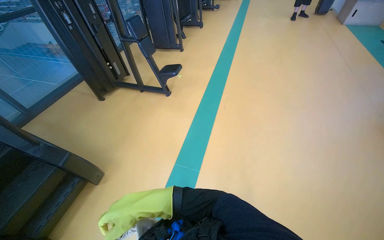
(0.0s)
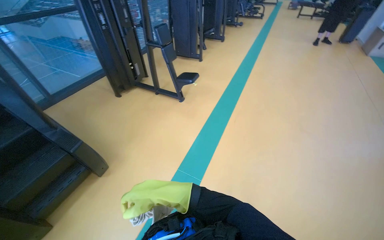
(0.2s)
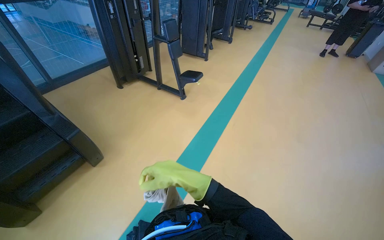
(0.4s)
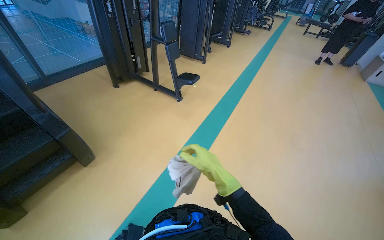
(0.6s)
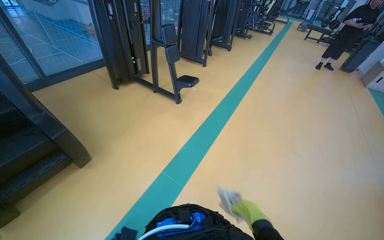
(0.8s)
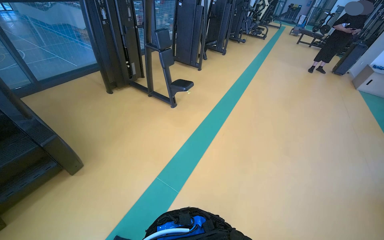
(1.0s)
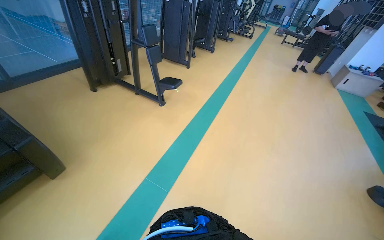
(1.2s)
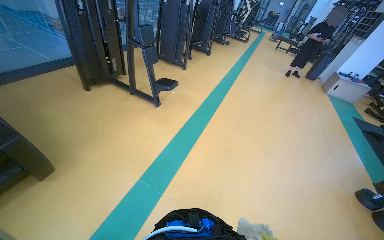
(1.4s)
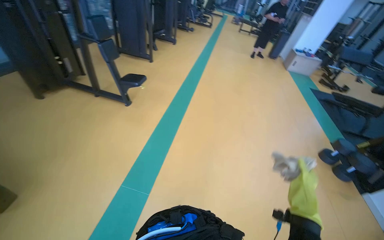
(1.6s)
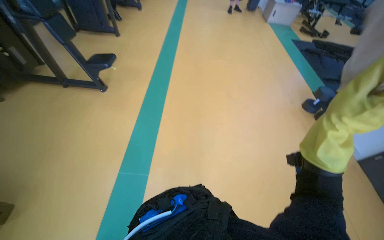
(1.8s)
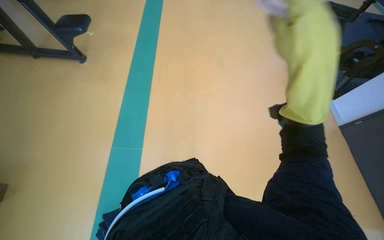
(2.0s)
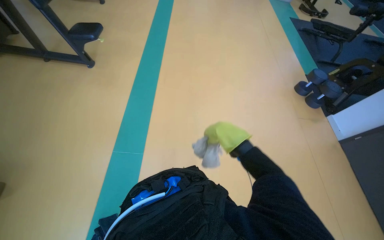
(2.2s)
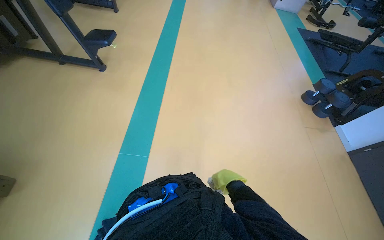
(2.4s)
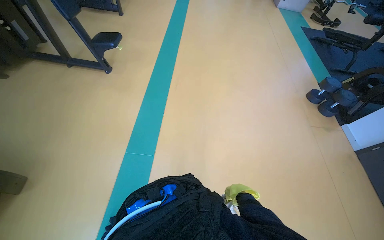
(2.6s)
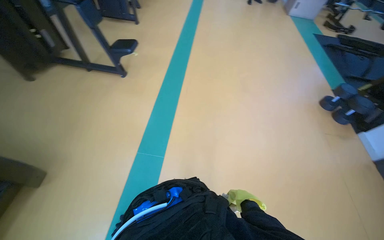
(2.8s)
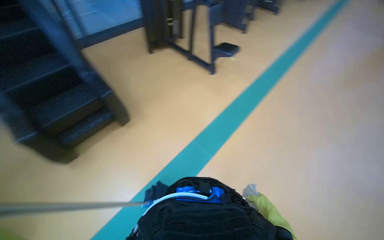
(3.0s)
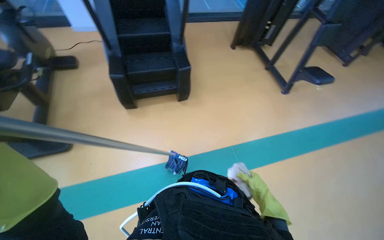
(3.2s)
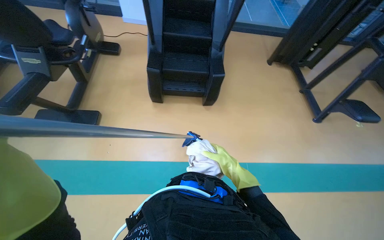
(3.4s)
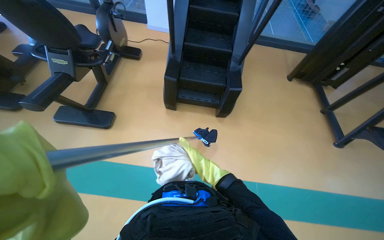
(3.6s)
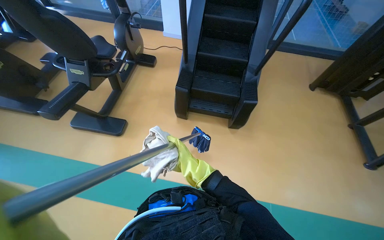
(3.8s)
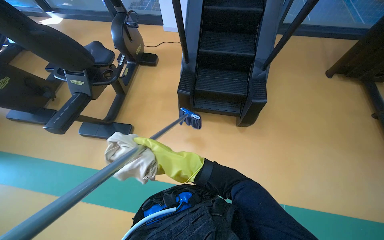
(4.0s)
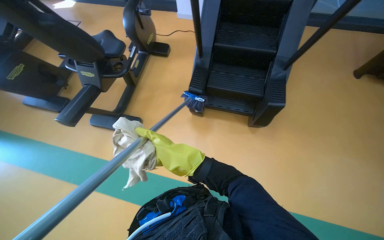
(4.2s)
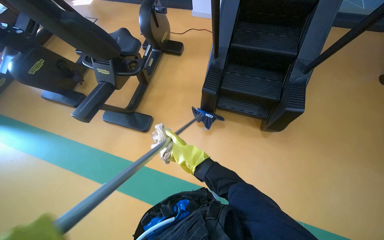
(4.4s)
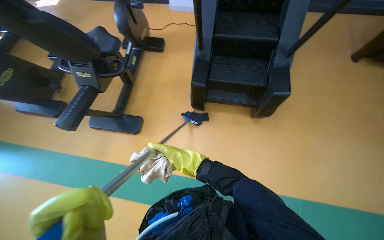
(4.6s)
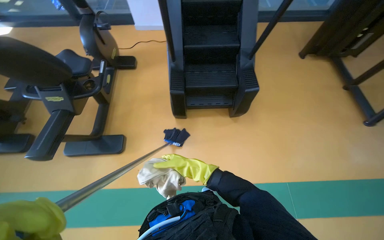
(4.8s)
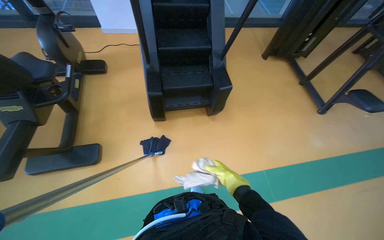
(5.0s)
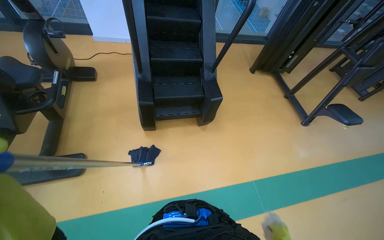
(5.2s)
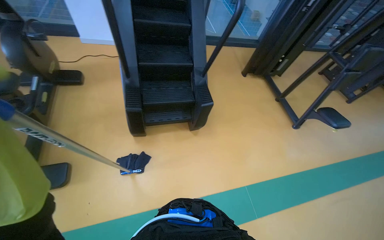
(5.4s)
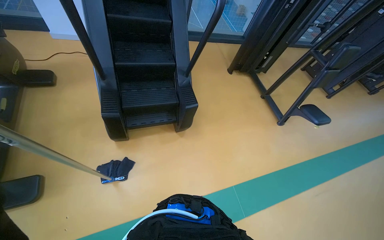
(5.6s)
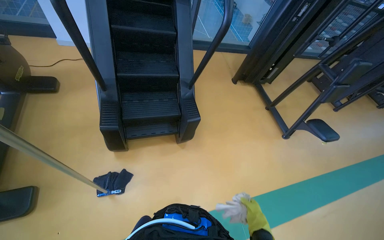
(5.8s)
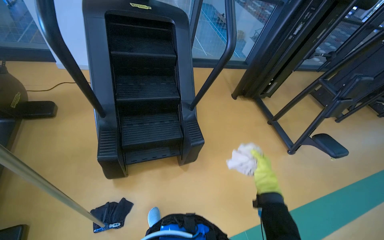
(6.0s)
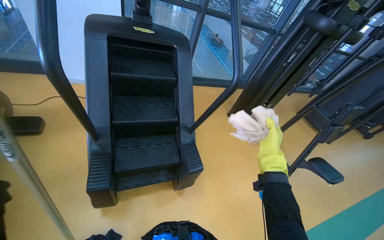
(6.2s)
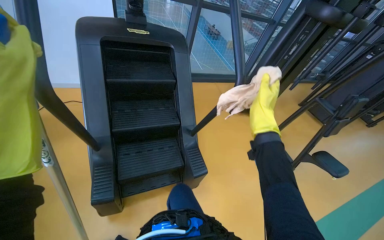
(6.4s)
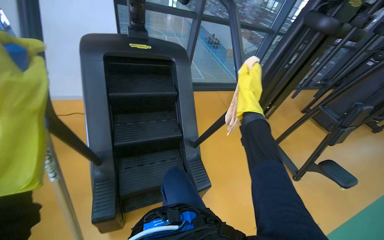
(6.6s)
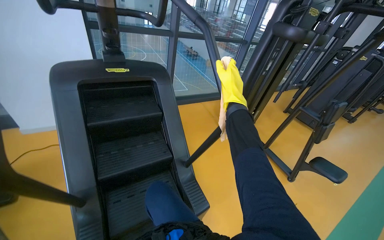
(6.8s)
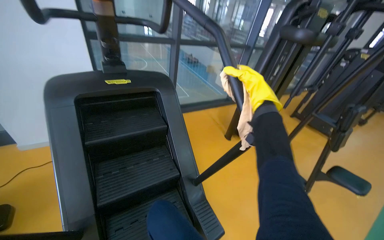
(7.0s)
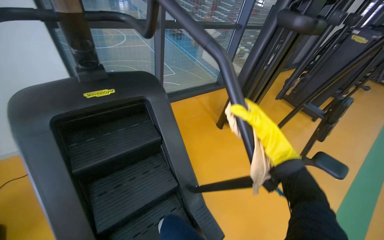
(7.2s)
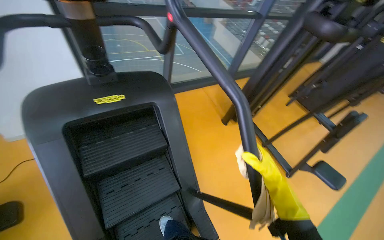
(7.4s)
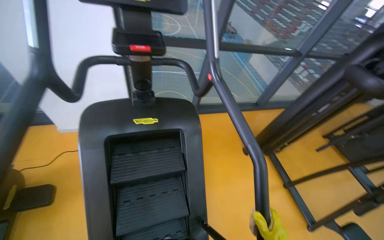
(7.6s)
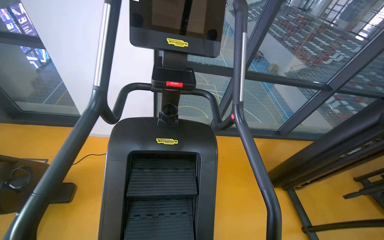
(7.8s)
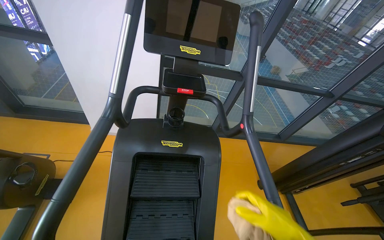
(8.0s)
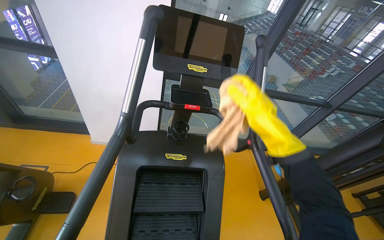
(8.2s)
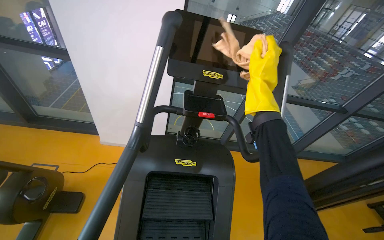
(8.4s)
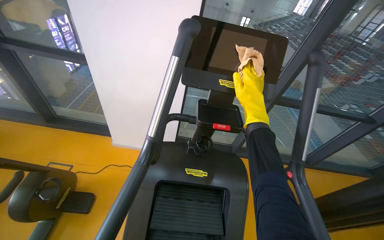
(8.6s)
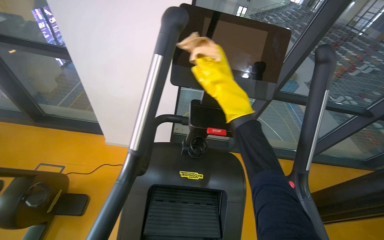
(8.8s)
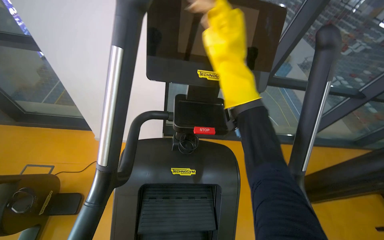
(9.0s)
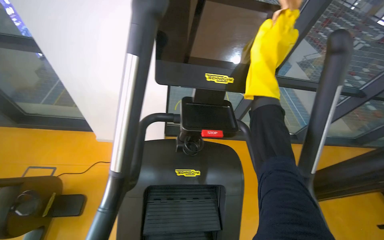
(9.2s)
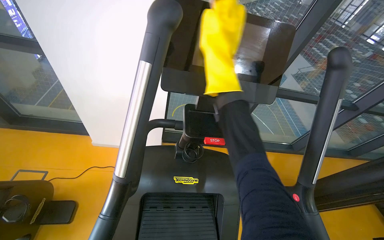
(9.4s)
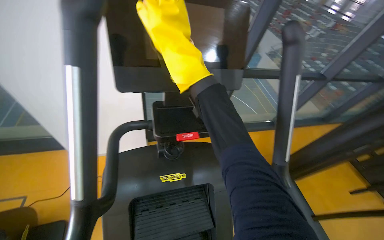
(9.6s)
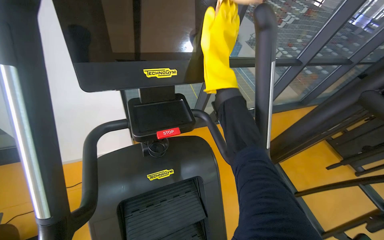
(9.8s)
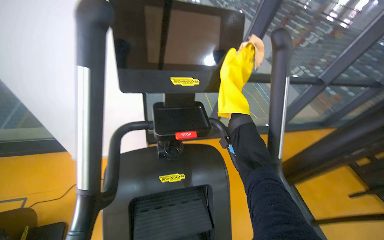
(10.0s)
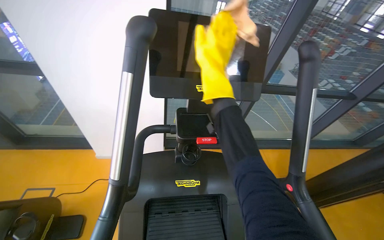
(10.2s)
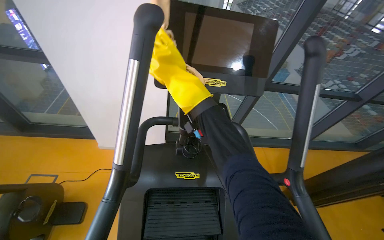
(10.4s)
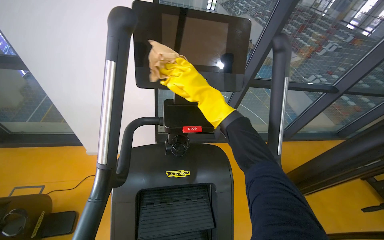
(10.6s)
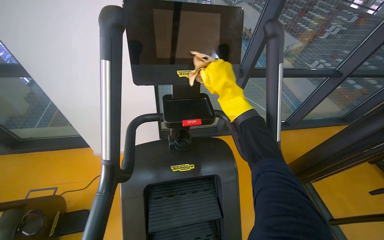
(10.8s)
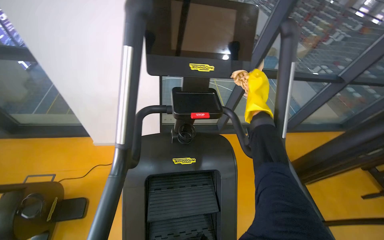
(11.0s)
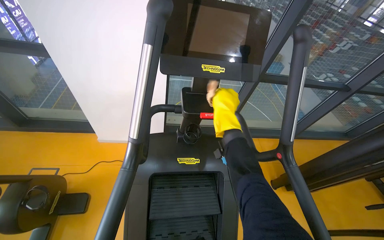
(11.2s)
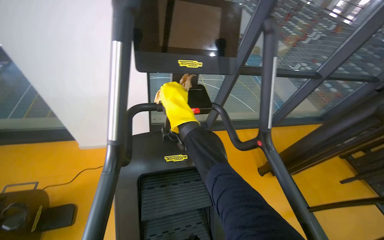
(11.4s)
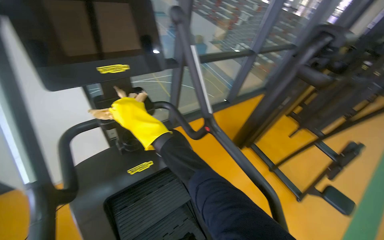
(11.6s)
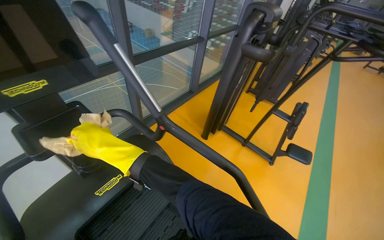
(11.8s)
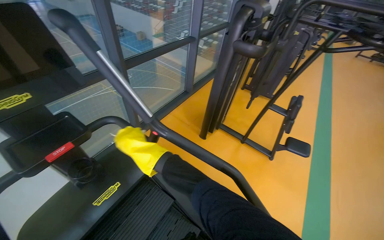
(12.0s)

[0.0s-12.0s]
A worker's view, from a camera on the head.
Job: wiping surfaces.
The whole recording: Cleaning gym equipment. The worker cleans various gym machines, including a stair climber and stationary bikes, using a long-handled tool and a cloth.
1.6s to 3.0s: The wearer looks approximately 30 degrees further to the left.
3.0s to 4.4s: The head travels about 50 cm. The head turns to the left by roughly 70 degrees.
4.4s to 6.0s: The head turns to the right by about 40 degrees. The camera pitches upward, by roughly 15 degrees.
6.0s to 7.6s: The camera travels roughly 90 cm.
9.0s to 10.4s: The right hand swings left and right, roughly 20 cm each way, with 2 reversals.
10.4s to 12.0s: The head turns to the right by some 50 degrees.

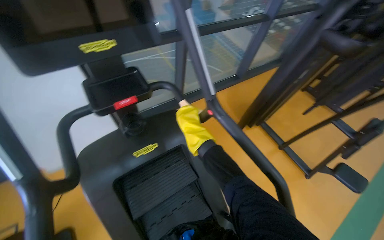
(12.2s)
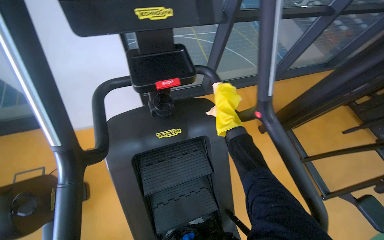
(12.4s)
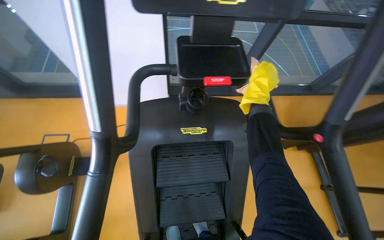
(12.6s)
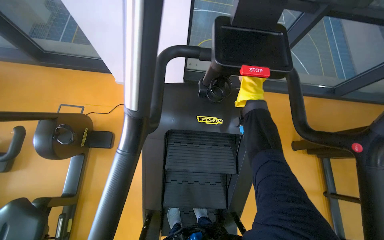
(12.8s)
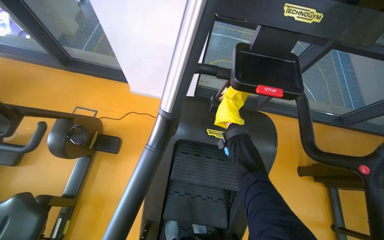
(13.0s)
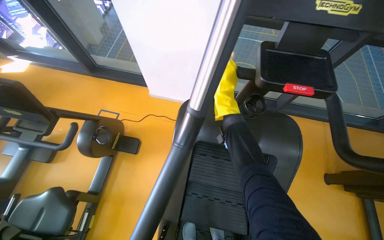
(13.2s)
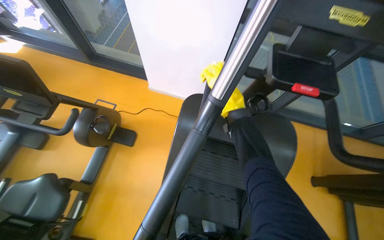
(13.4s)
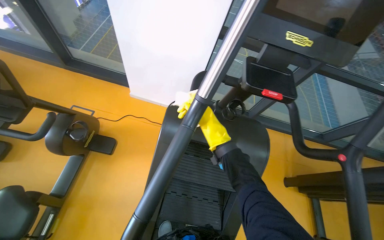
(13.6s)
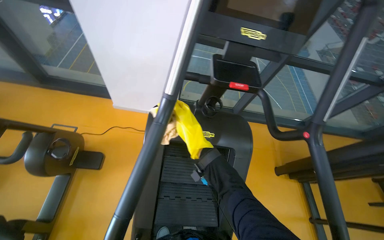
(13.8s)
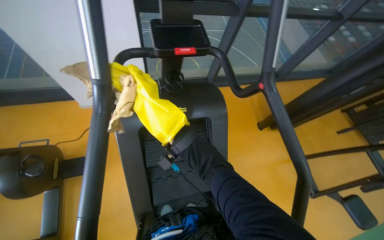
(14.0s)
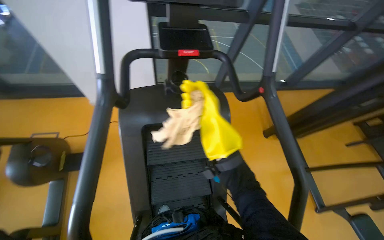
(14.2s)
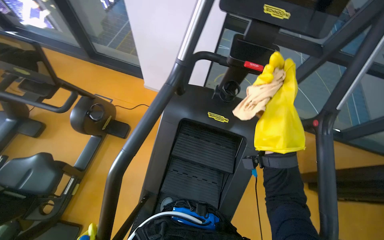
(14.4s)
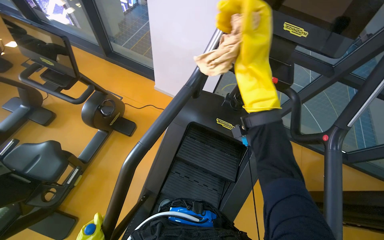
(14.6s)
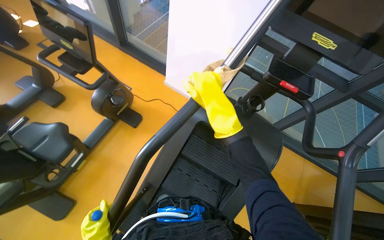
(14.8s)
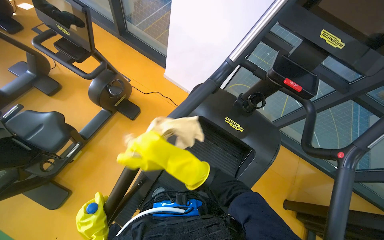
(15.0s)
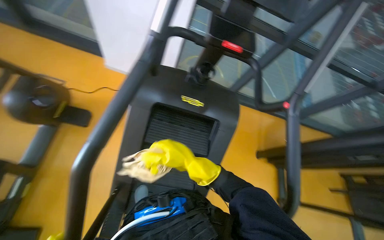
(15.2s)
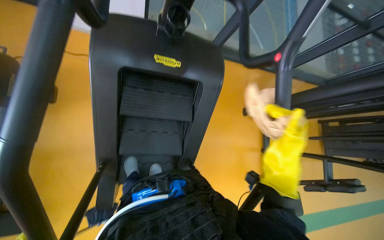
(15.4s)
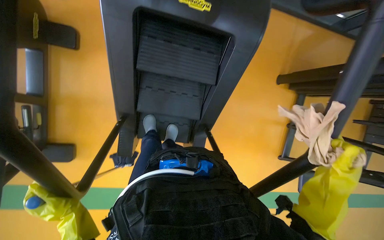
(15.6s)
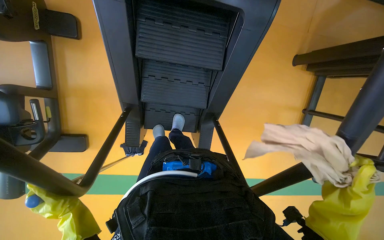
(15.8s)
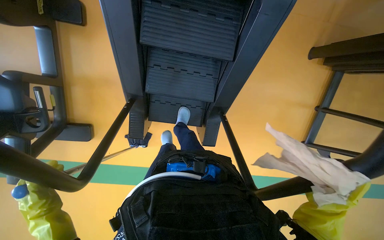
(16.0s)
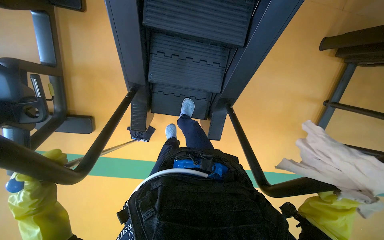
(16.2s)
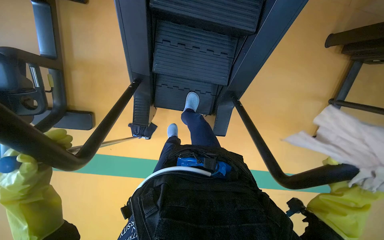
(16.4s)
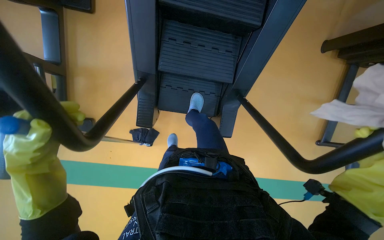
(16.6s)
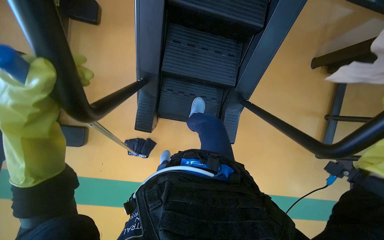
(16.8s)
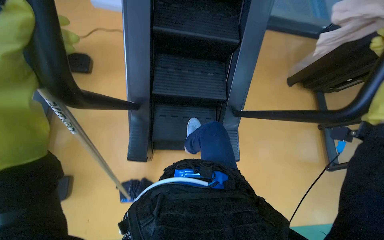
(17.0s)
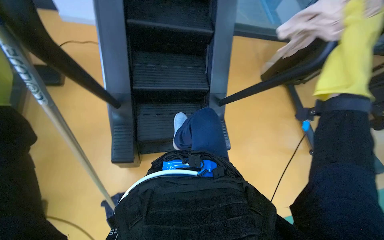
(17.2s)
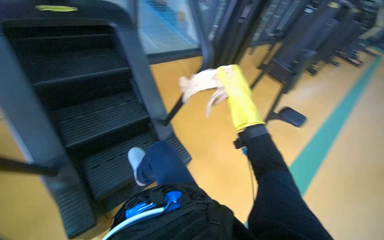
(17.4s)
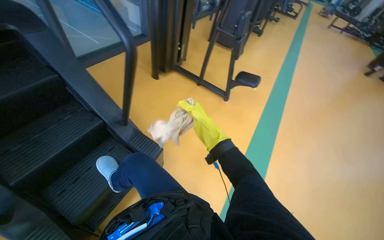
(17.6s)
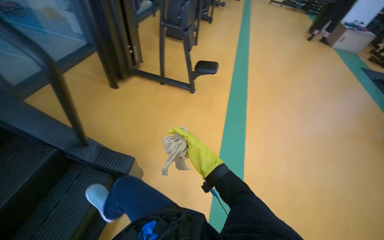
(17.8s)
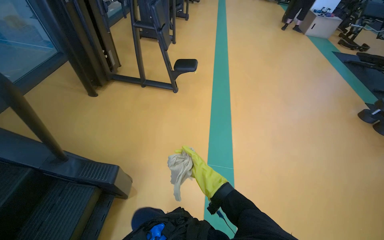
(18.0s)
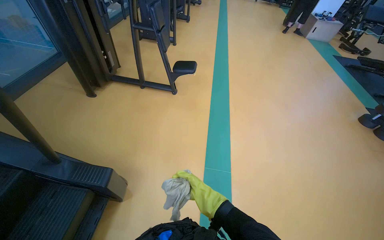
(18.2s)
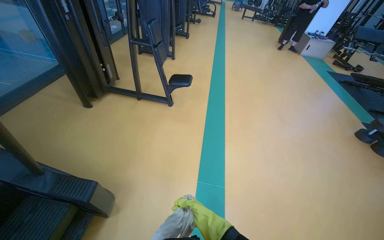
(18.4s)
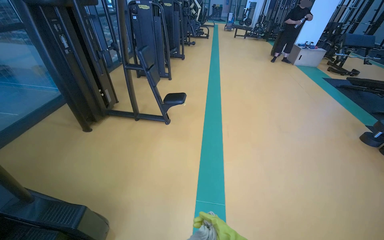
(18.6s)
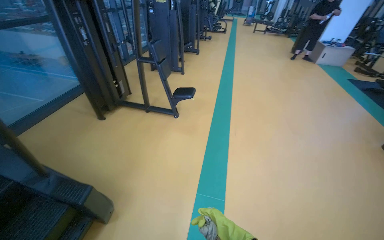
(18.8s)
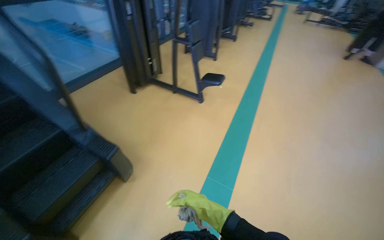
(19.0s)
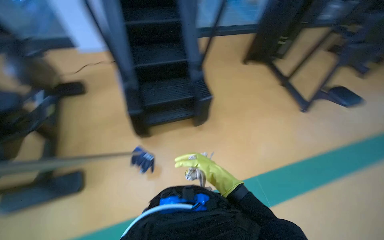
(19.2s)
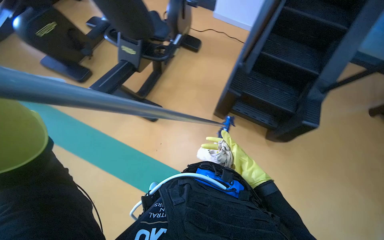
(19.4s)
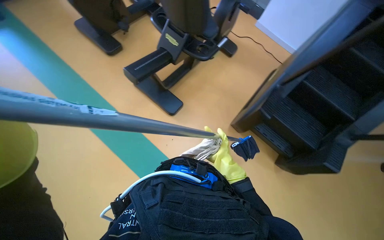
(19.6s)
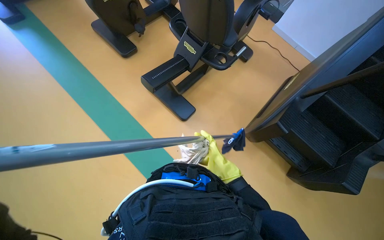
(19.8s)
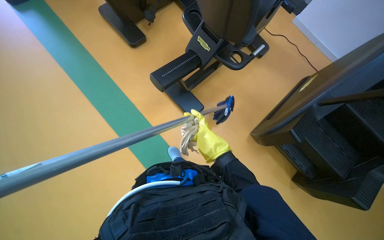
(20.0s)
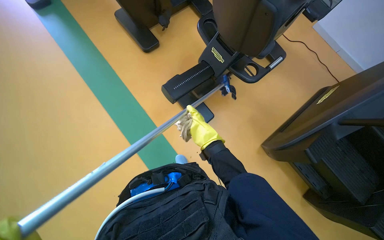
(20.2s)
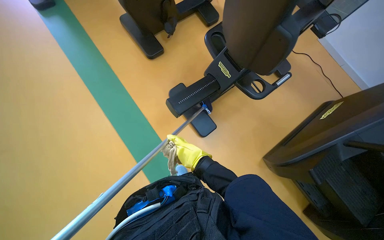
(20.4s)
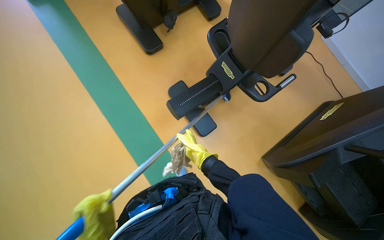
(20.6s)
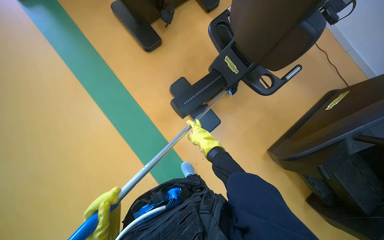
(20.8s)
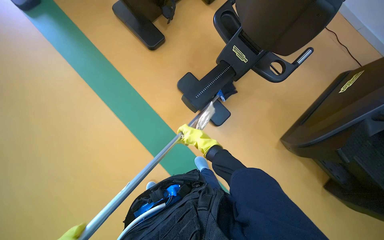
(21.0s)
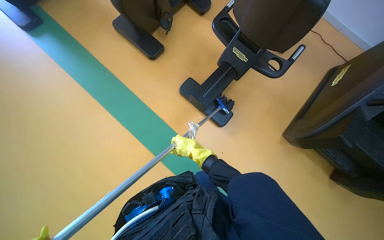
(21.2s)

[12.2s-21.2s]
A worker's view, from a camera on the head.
Job: wiping surfaces.
The whole recording: Cleaning gym equipment. The worker cleans various gym machines, including a stair climber and stationary bikes, using a long-handled tool and a cloth.
12.2s to 13.8s: The scene turns about 35 degrees clockwise in the picture.
15.2s to 16.6s: The view tilts about 25 degrees downward.
16.6s to 18.2s: The camera travels some 60 cm. The head rotates approximately 90 degrees to the right. The view tips upward by roughly 25 degrees.
18.2s to 19.8s: The camera is carried some 50 cm. The wearer's head swings approximately 90 degrees to the left.
